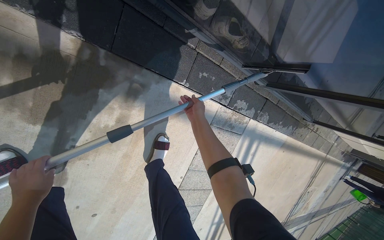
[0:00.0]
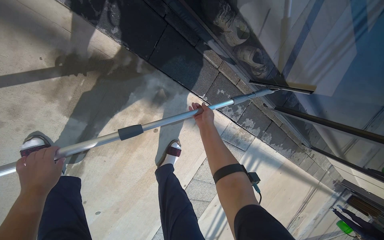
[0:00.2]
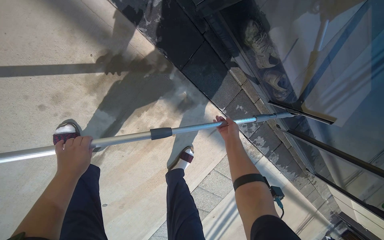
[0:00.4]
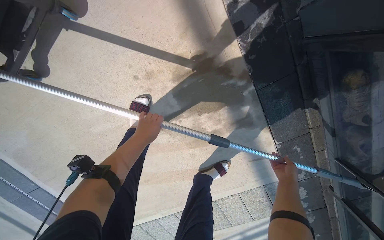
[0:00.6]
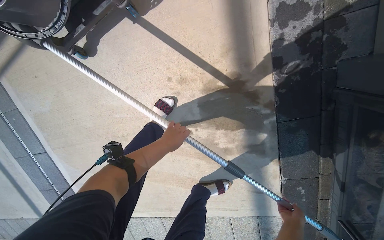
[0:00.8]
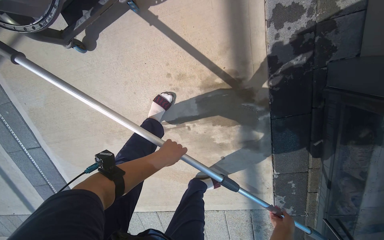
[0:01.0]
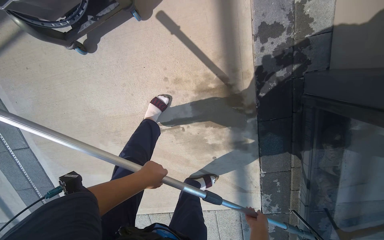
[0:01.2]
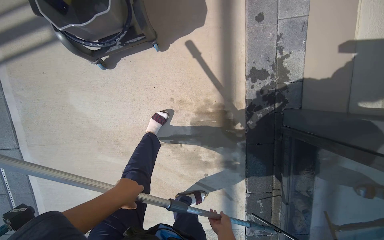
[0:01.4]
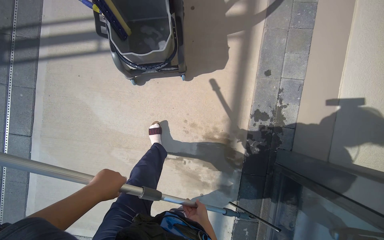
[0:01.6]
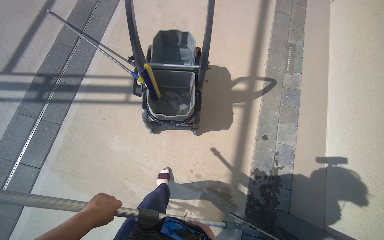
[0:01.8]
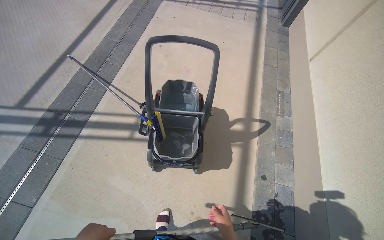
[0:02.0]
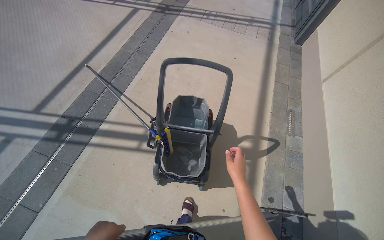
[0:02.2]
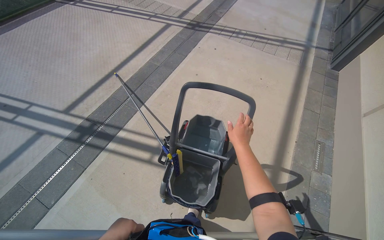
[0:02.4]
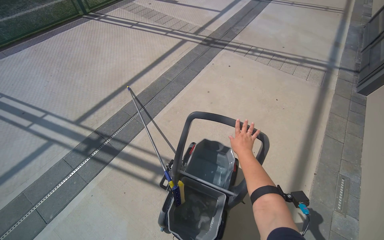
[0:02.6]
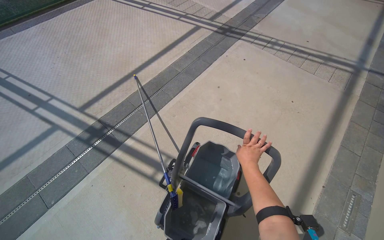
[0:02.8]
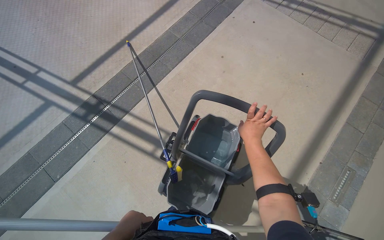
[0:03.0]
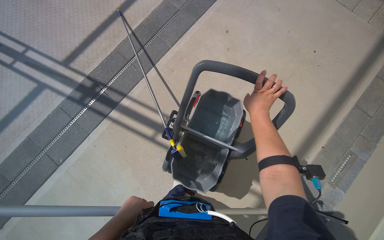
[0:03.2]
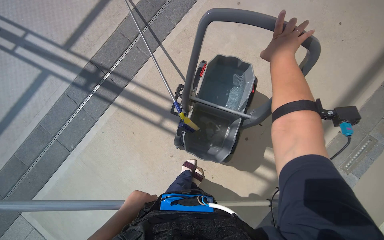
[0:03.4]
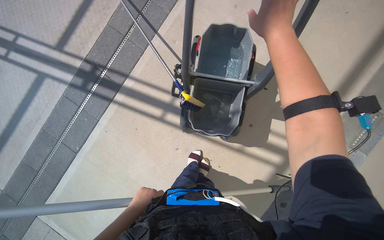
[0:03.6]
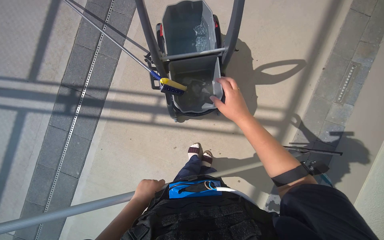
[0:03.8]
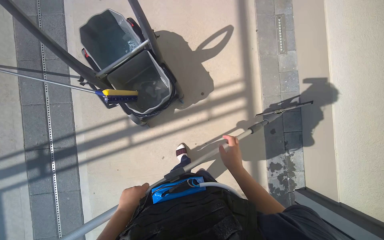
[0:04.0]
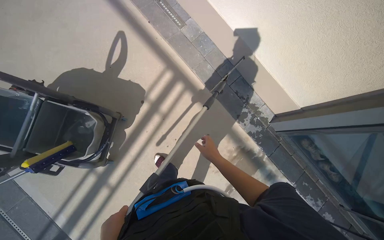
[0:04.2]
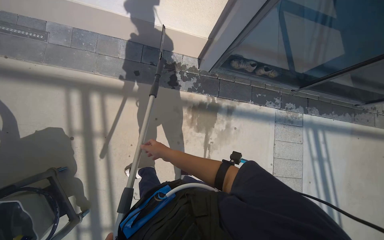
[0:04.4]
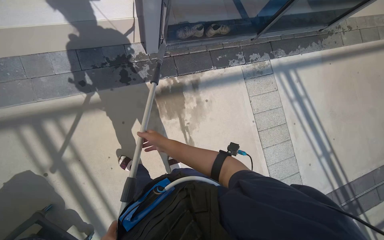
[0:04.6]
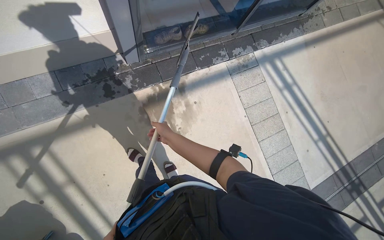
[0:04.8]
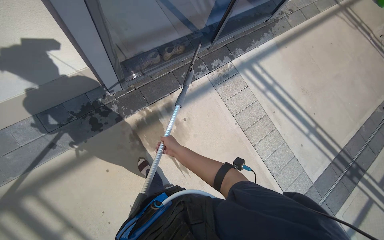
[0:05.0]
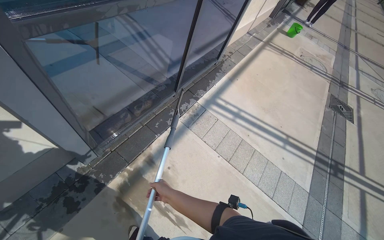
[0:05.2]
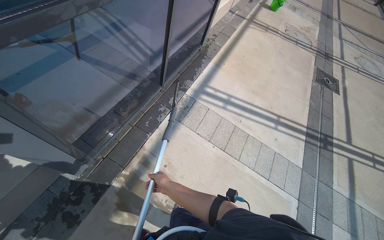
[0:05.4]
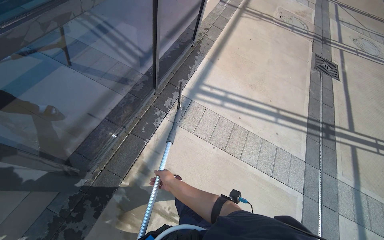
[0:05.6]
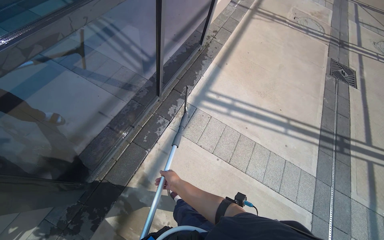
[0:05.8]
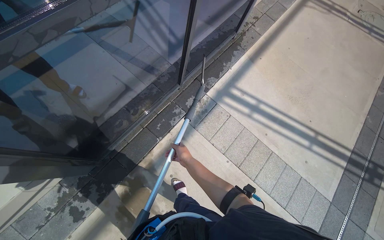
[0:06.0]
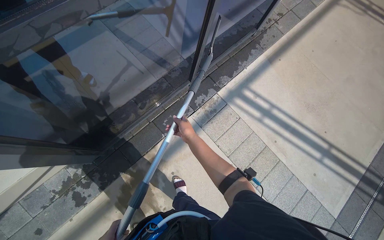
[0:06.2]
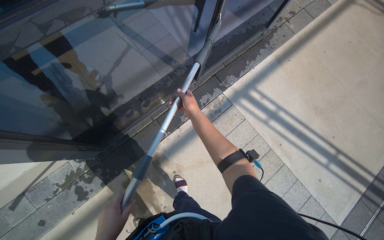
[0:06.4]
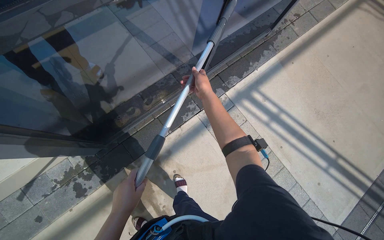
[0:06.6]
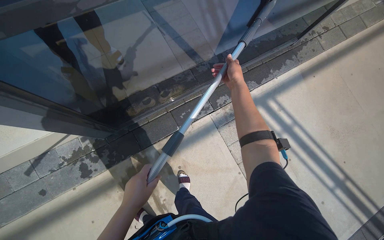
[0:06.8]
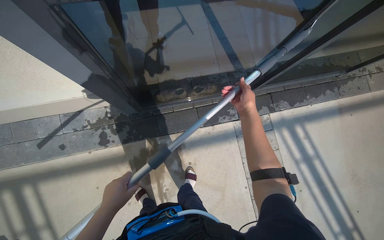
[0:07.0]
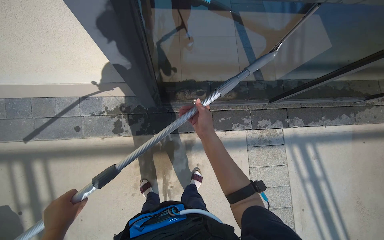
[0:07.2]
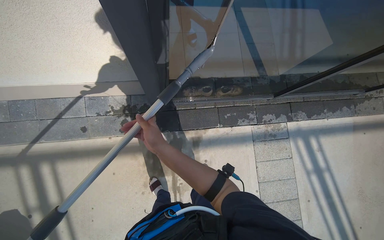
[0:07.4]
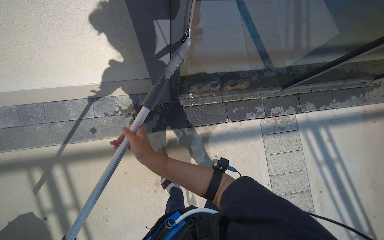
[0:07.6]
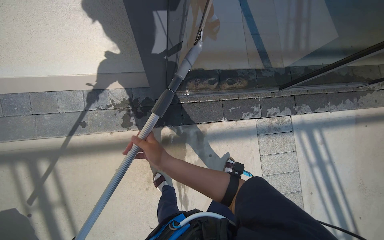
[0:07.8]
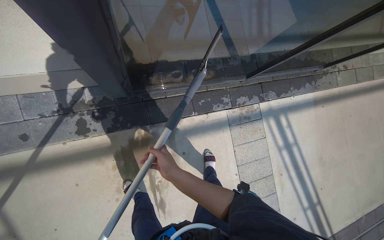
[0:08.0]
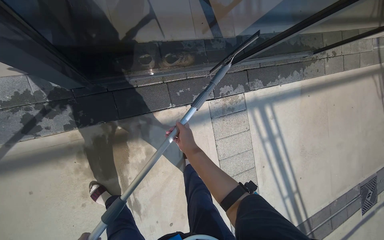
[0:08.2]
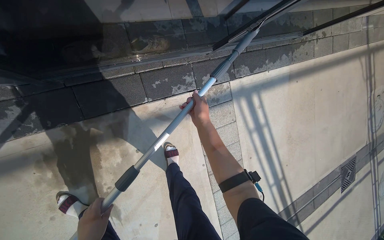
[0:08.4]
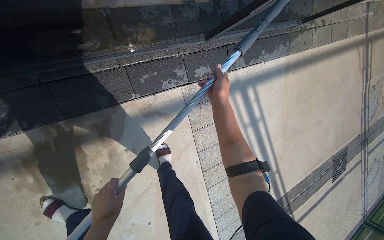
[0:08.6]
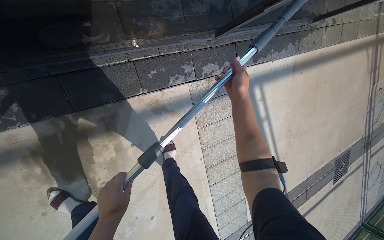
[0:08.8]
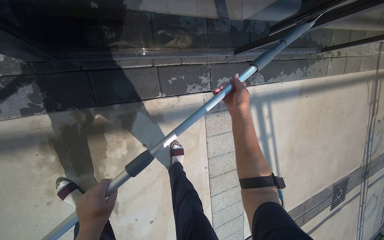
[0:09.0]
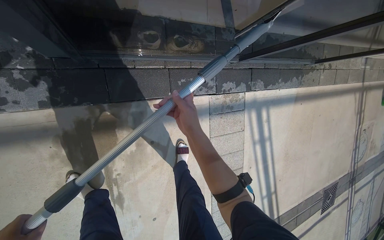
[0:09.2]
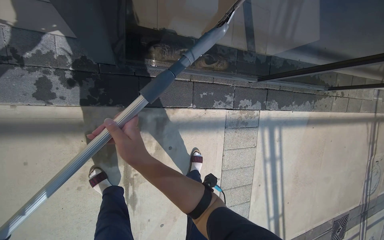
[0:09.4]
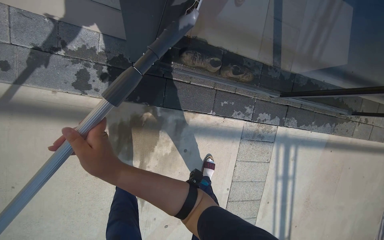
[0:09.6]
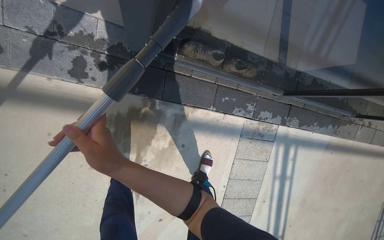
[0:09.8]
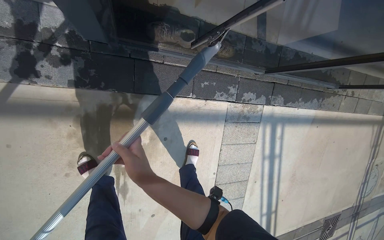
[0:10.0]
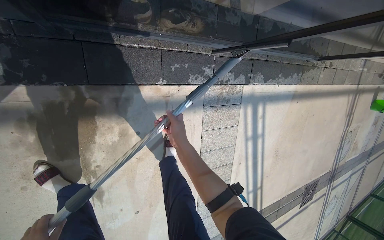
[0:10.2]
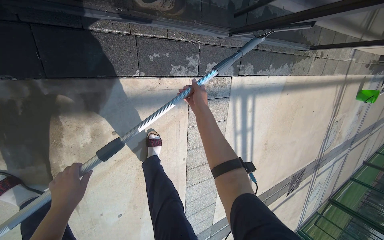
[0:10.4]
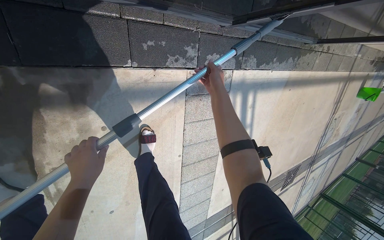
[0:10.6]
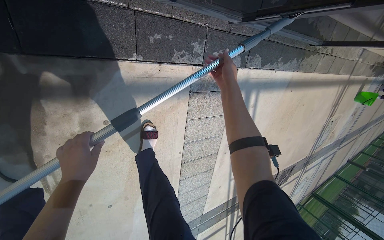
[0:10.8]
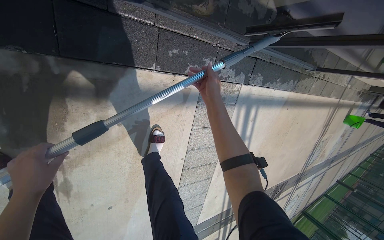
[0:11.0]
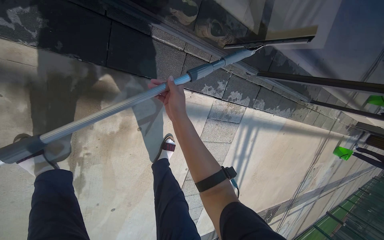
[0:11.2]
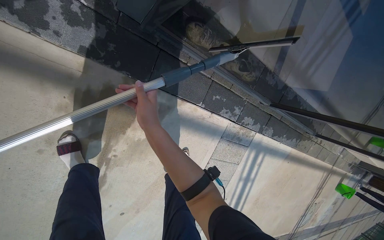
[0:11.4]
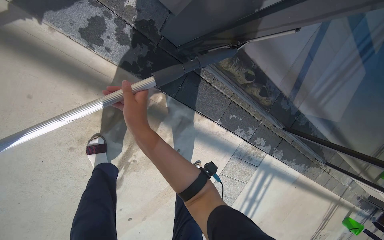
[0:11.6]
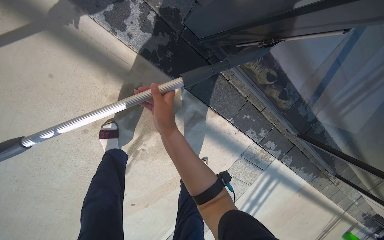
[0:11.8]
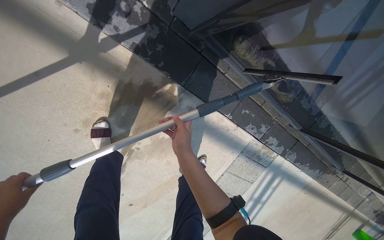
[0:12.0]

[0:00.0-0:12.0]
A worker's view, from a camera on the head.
Job: cleaning windows.
The whole recording: Cleaning glass window with squeegee. The worker cleans the glass window using a squeegee, then a long pole with a squeegee attachment.
0:00.0 to 0:01.6: The camera travels about 80 cm. The camera pitches upward, by about 30 degrees. Everything in view rotates approximately 75 degrees clockwise.
0:01.6 to 0:03.0: The wearer moves roughly 80 cm. The wearer's head swings some 30 degrees to the left. The wearer looks approximately 20 degrees further upward.
0:03.0 to 0:04.4: The wearer moves some 60 cm. The head turns to the right by some 125 degrees. The view tilts roughly 20 degrees downward.
0:04.4 to 0:06.0: The wearer moves approximately 90 cm. The scene rotates counterclockwise by about 55 degrees.
0:06.0 to 0:07.6: The head travels about 40 cm. Everything in view rotates some 40 degrees clockwise.
0:07.6 to 0:09.0: The camera travels some 50 cm. The view swings roughly 20 degrees to the right. The wearer looks some 15 degrees further downward.
0:10.4 to 0:12.0: The camera is carried some 50 cm. The wearer looks some 15 degrees further upward. The scene turns about 35 degrees clockwise in the picture.

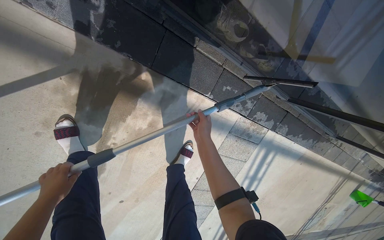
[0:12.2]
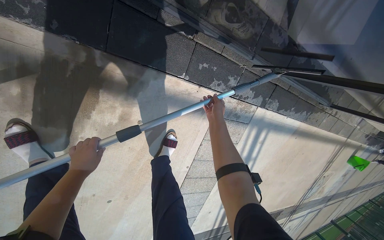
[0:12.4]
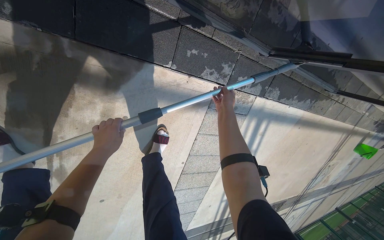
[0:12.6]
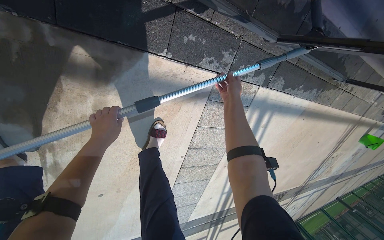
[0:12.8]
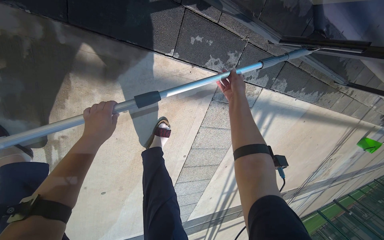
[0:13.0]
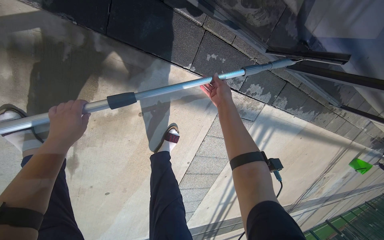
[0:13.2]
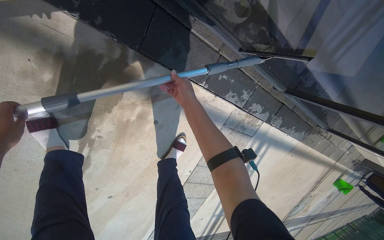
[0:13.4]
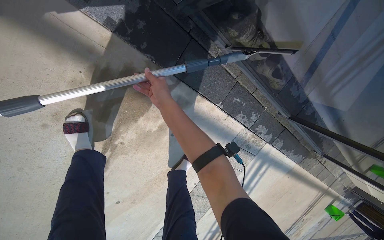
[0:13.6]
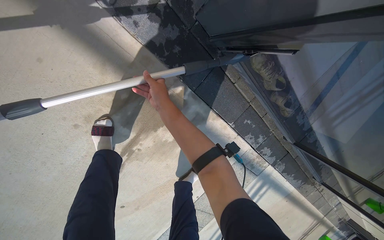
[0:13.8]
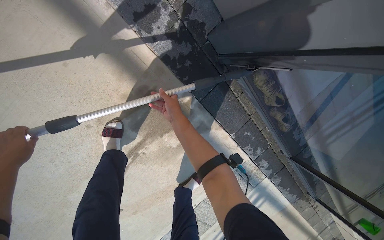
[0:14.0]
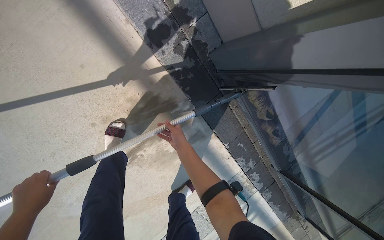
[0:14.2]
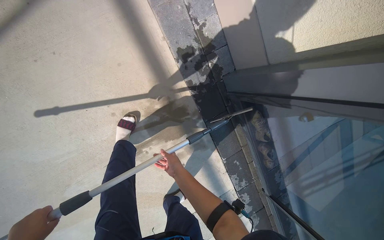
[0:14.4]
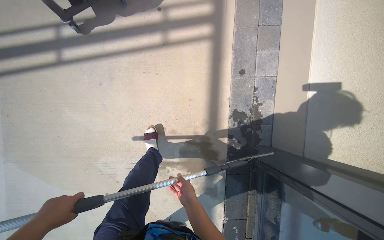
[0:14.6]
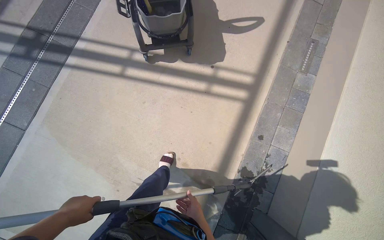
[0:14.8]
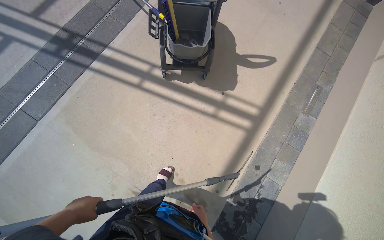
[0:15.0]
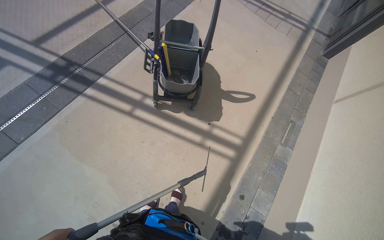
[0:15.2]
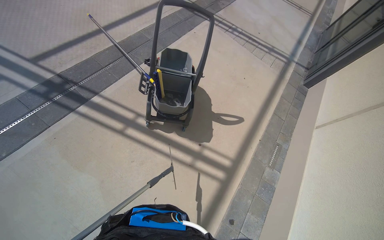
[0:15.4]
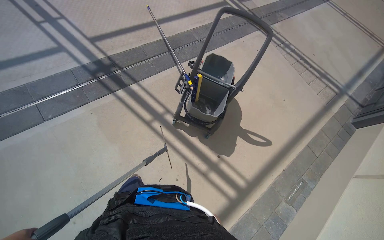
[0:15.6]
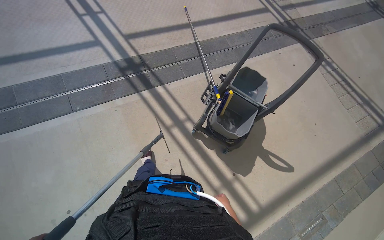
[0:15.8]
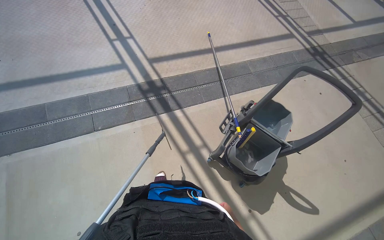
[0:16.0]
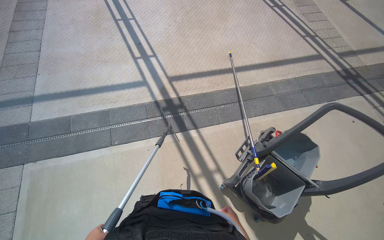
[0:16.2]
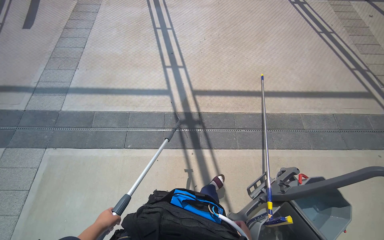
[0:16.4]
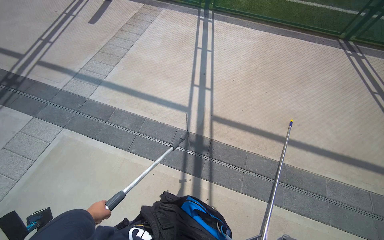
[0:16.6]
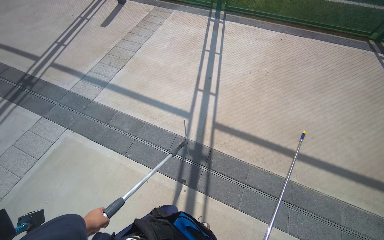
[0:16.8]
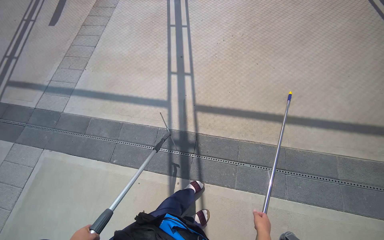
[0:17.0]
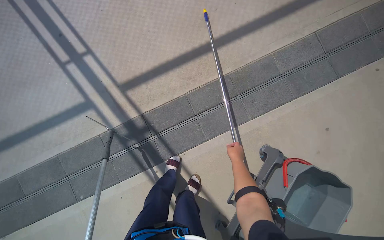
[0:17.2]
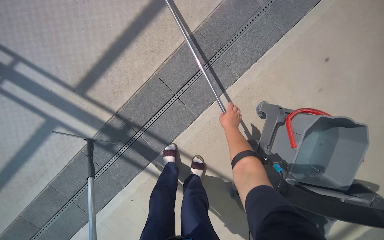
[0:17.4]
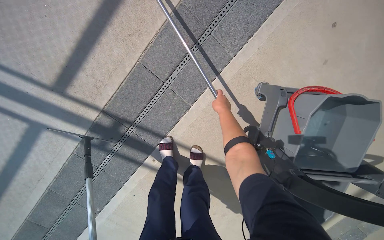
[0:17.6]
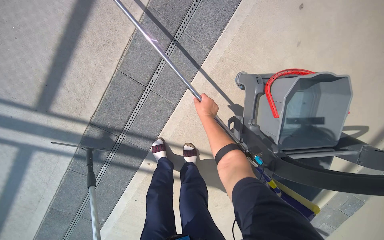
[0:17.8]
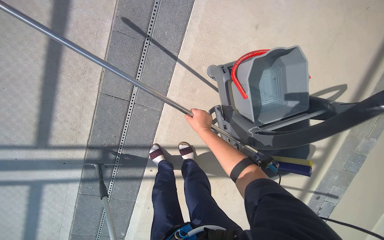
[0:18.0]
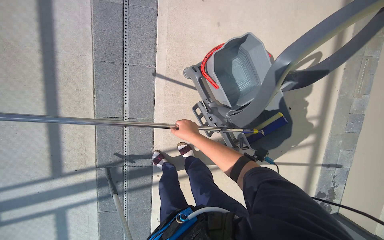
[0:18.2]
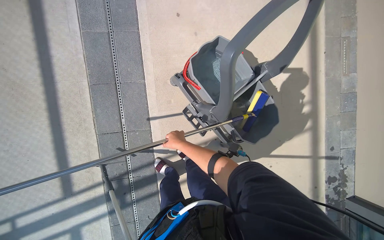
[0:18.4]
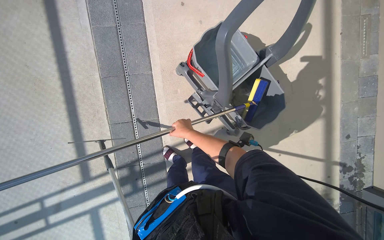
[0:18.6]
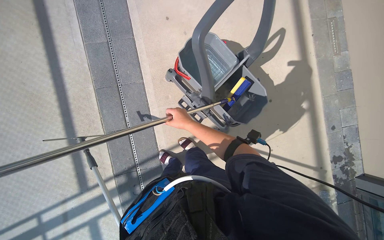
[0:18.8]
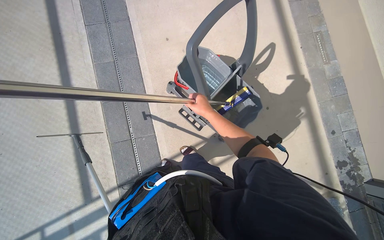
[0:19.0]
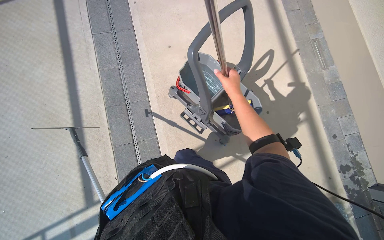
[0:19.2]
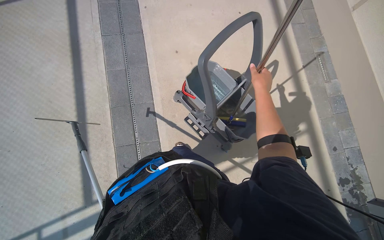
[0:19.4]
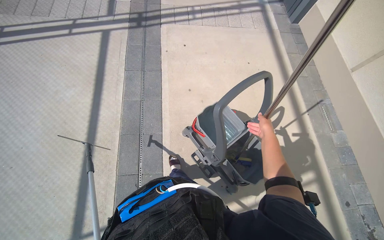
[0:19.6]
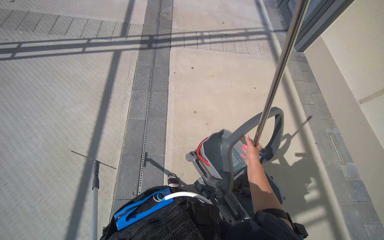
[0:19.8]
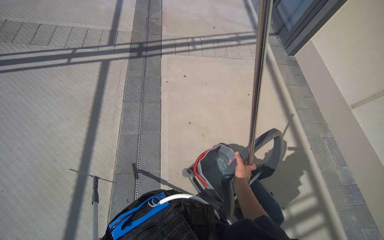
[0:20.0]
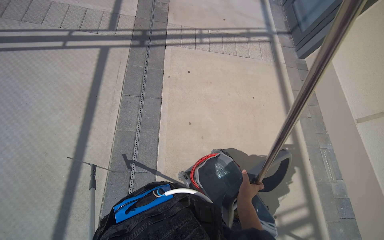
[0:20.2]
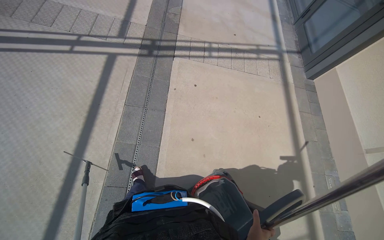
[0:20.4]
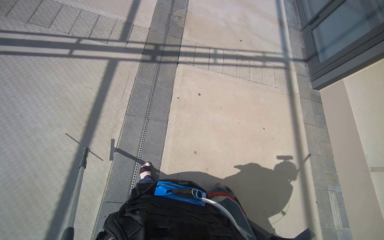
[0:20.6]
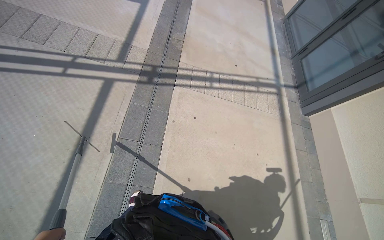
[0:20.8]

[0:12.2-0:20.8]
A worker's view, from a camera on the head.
Job: cleaning windows.
The whole recording: Cleaning glass window with squeegee. The worker cleans the glass window using a squeegee, then a long pole with a squeegee attachment.
0:12.2 to 0:13.6: The right hand travels to the left by some 25 cm.
0:13.6 to 0:15.0: The wearer moves some 90 cm. The view tips upward by approximately 50 degrees. Everything in view rotates about 90 degrees clockwise.
0:15.0 to 0:16.6: The wearer moves approximately 80 cm. The wearer's head swings some 75 degrees to the left. The camera pitches upward, by approximately 30 degrees.
0:16.6 to 0:18.0: The head travels approximately 90 cm. The view tips downward by approximately 40 degrees. The scene turns roughly 95 degrees counterclockwise in the picture.
0:18.0 to 0:19.4: The wearer moves roughly 50 cm. The camera pitches upward, by approximately 20 degrees. Everything in view rotates roughly 25 degrees counterclockwise.
0:19.4 to 0:20.8: The camera travels approximately 90 cm. The wearer looks some 20 degrees further upward.
